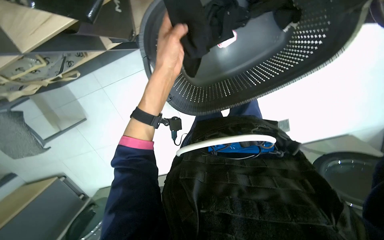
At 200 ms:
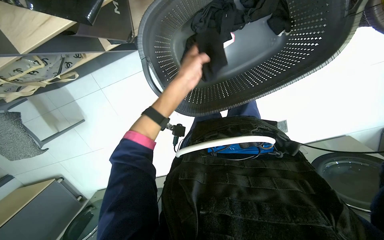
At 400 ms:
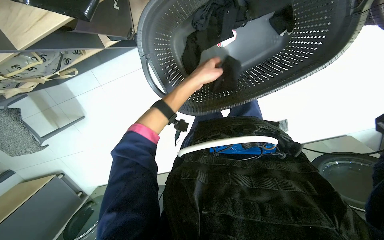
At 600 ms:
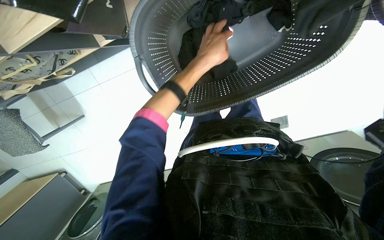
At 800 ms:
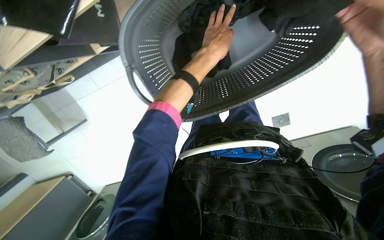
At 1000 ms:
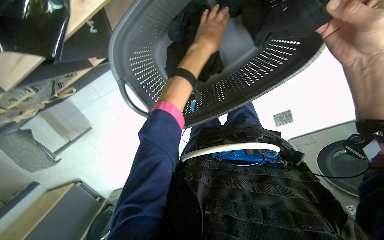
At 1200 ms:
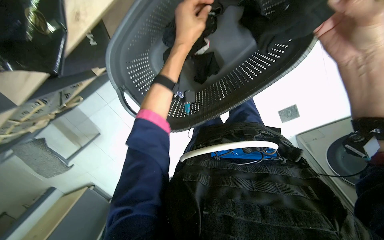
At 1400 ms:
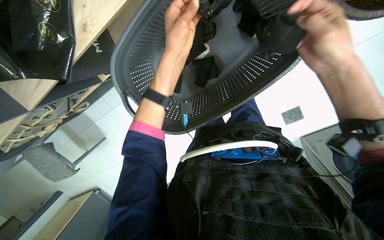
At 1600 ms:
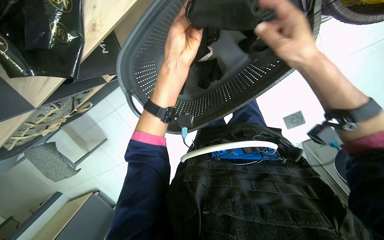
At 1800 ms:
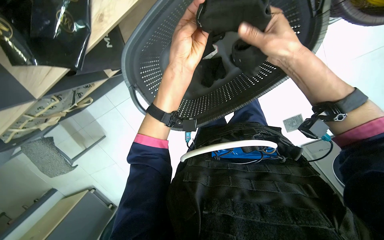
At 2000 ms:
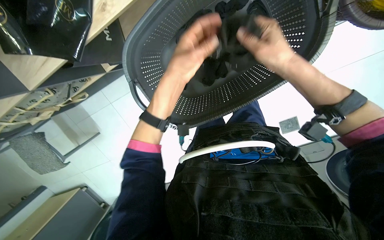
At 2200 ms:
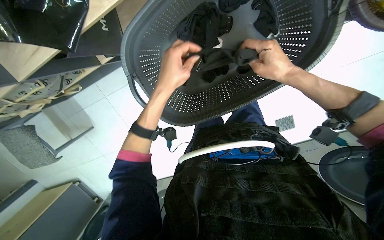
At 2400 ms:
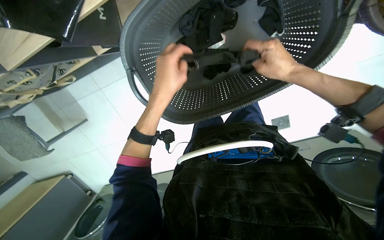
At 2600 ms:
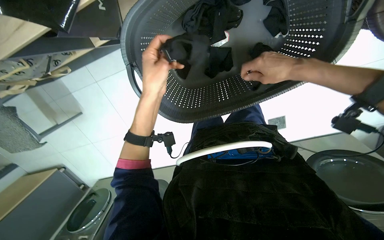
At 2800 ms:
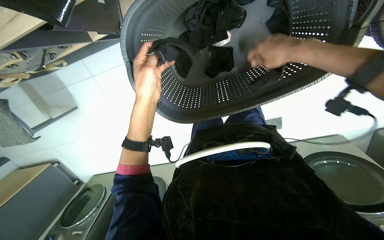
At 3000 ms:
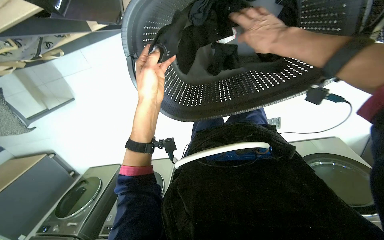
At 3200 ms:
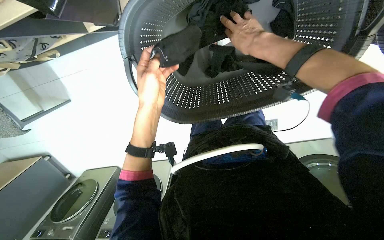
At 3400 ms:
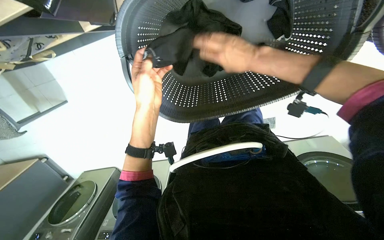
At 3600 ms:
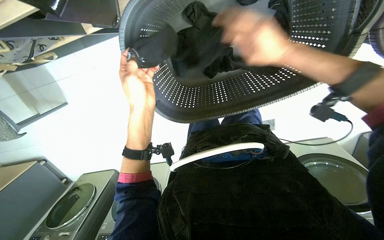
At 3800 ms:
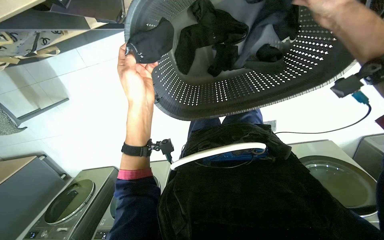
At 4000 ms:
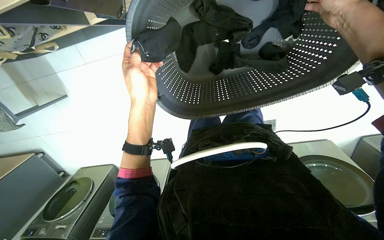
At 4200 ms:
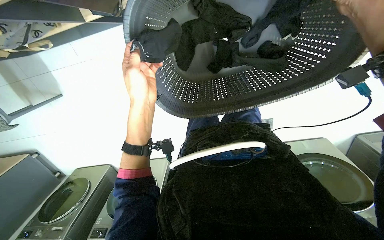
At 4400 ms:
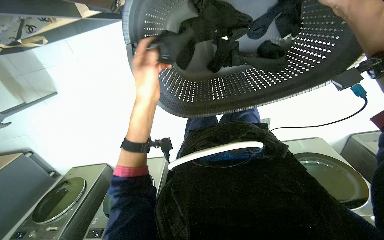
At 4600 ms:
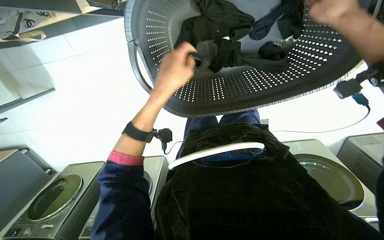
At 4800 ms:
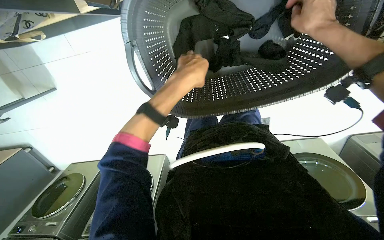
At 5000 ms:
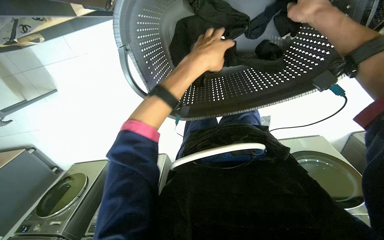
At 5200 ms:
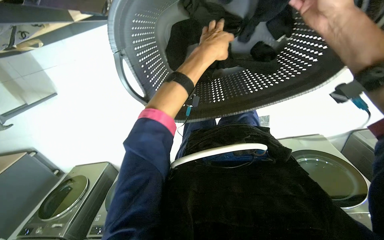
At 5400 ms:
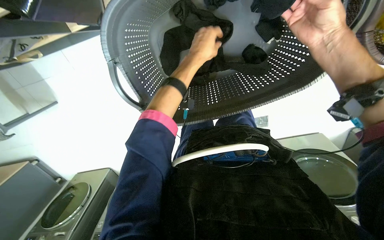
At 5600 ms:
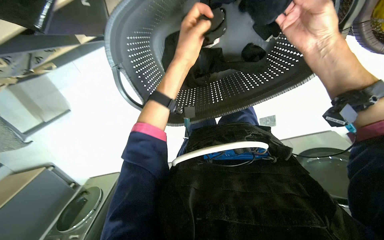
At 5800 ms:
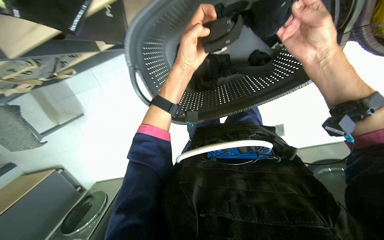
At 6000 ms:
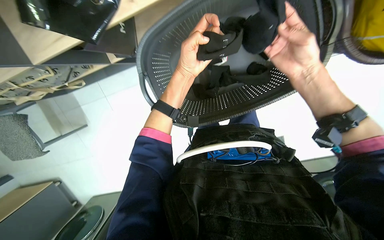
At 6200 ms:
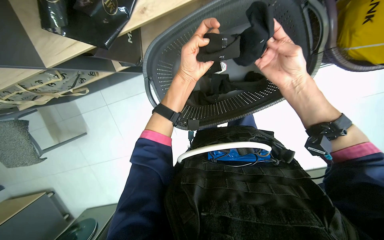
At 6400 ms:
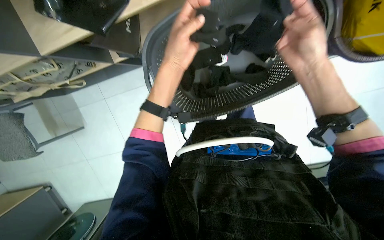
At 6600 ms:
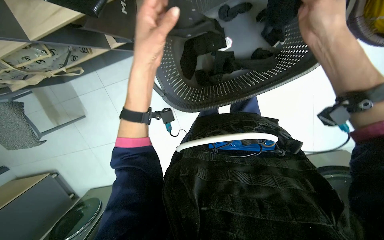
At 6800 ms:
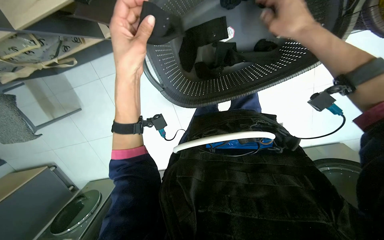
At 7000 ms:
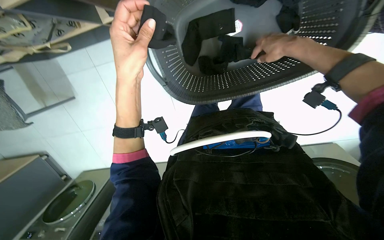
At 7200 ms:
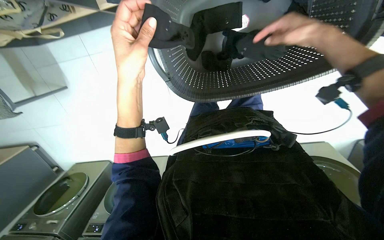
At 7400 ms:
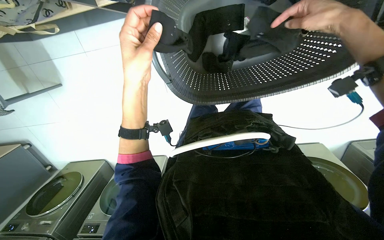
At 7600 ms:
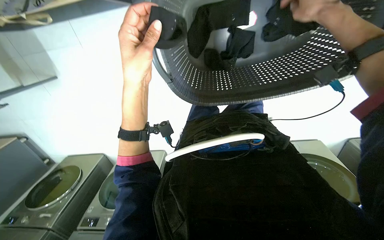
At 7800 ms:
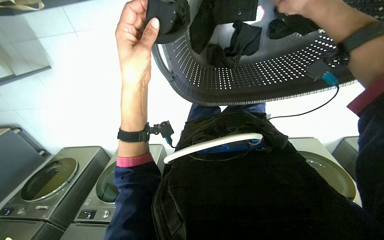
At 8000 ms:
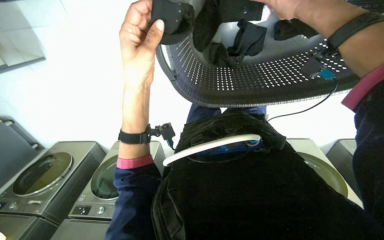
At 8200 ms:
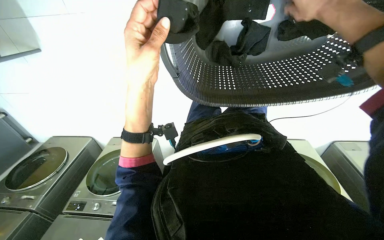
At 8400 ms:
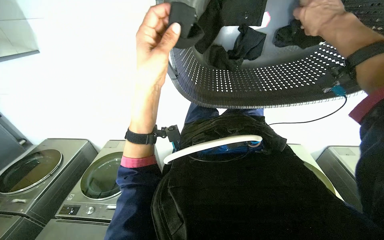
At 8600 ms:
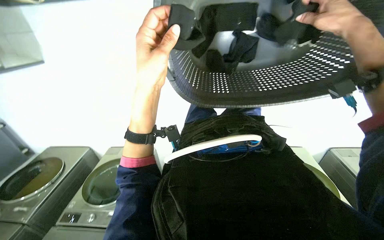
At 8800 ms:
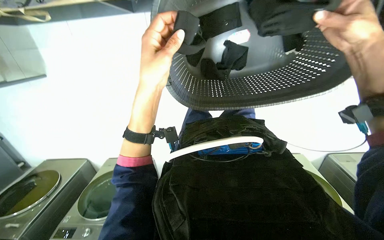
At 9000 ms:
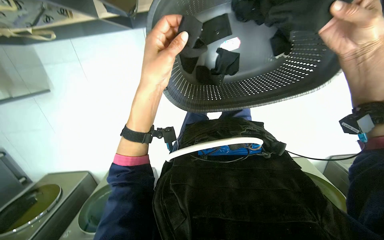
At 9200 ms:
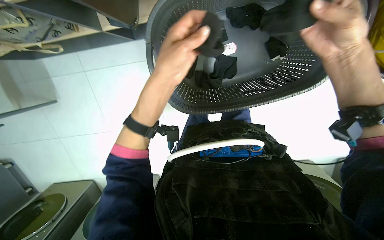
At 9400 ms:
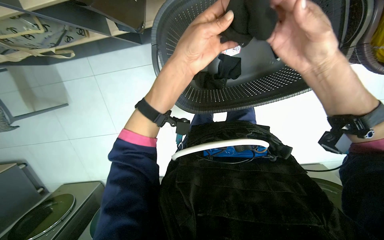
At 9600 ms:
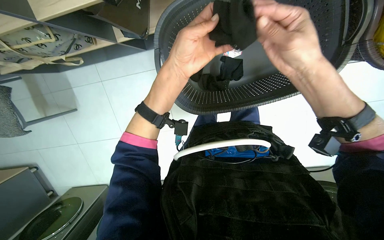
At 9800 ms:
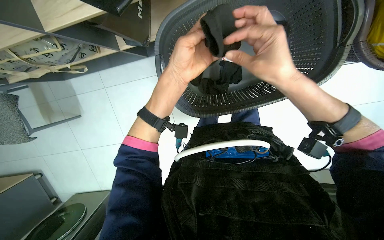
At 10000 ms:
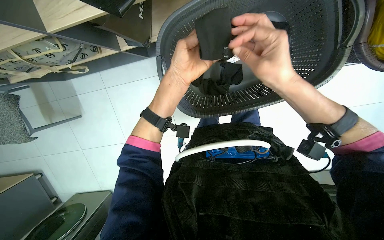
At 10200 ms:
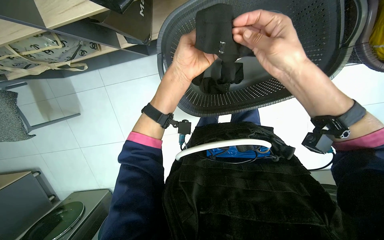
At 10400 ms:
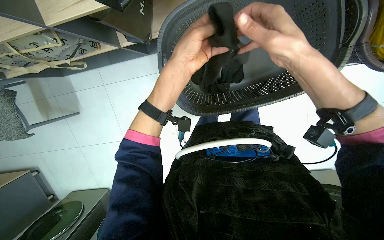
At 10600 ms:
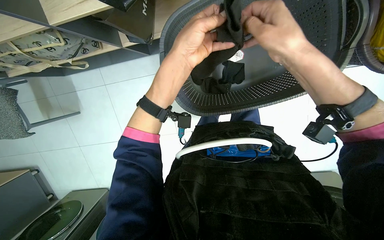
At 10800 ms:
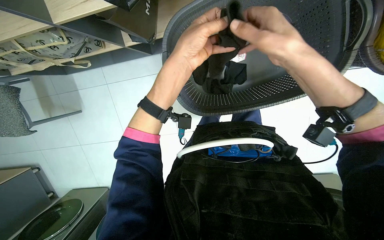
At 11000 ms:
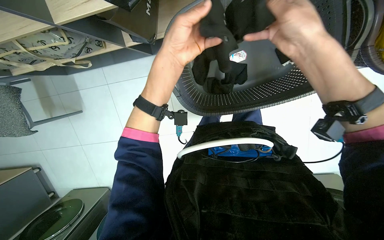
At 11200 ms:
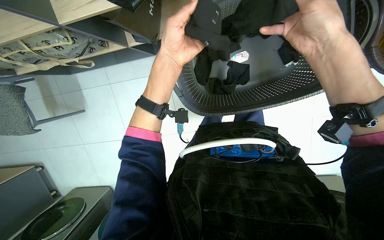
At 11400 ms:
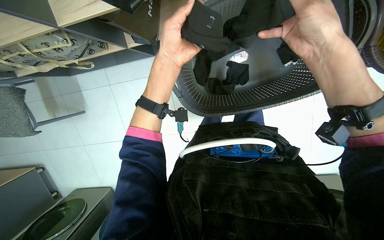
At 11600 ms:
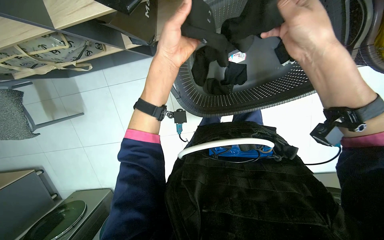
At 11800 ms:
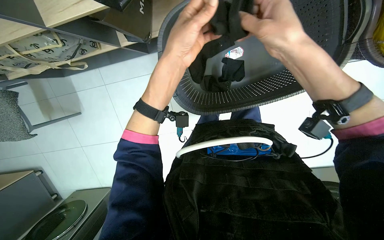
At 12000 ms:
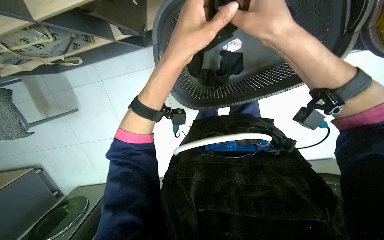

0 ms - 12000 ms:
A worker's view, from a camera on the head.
Job: managing laundry.
The whole recording: Sorting and folding socks. The worker sorts and folds black socks from a laundry basket.
0 ms - 1600 ms: The left hand moves some 10 cm farther from the camera and comes back.
1600 ms - 3000 ms: The left hand travels farther from the camera, to the left and down the picture by some 20 cm. Meanwhile the right hand goes some 10 cm up the picture.
3000 ms - 4400 ms: The right hand heads to the right, covering roughly 10 cm.
4400 ms - 6000 ms: The right hand travels down the picture by approximately 10 cm; the left hand heads to the right, covering roughly 15 cm.
6000 ms - 7600 ms: The camera pitches downward, by some 15 degrees. The left hand heads to the left, covering roughly 15 cm. The right hand heads up the picture, covering about 10 cm.
7600 ms - 9000 ms: The right hand shifts some 10 cm down the picture.
9000 ms - 10400 ms: The right hand goes about 10 cm to the left.
10400 ms - 12000 ms: The hands work in one place, with small movements.

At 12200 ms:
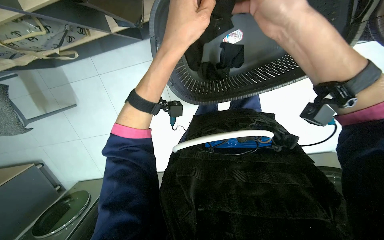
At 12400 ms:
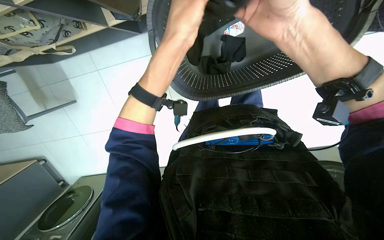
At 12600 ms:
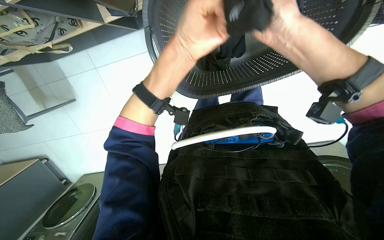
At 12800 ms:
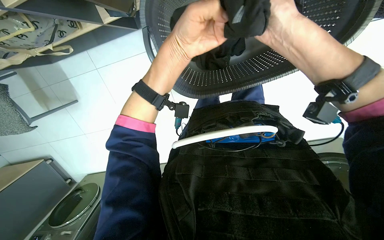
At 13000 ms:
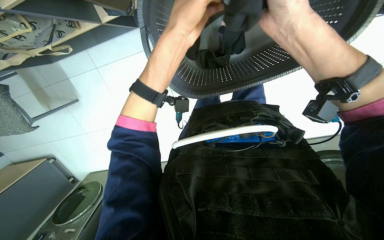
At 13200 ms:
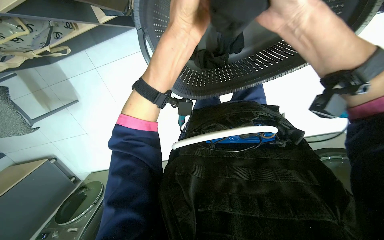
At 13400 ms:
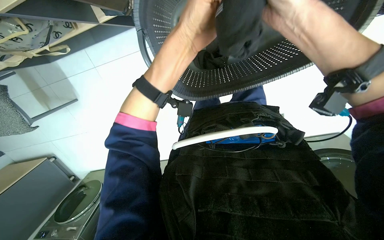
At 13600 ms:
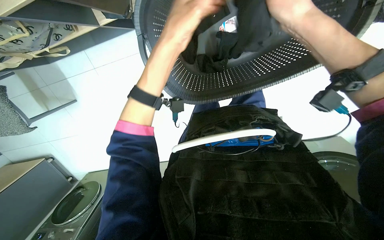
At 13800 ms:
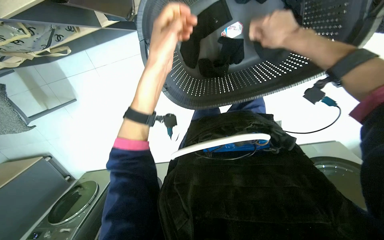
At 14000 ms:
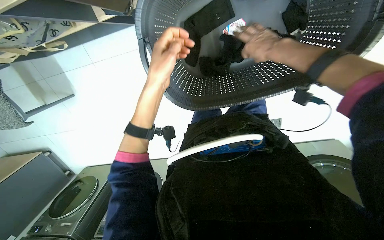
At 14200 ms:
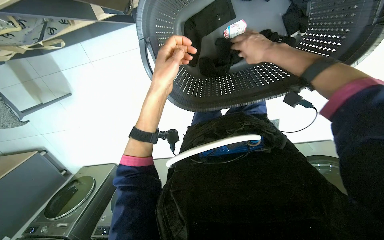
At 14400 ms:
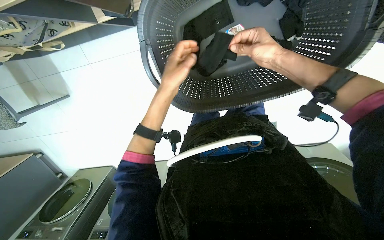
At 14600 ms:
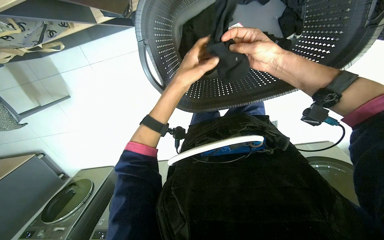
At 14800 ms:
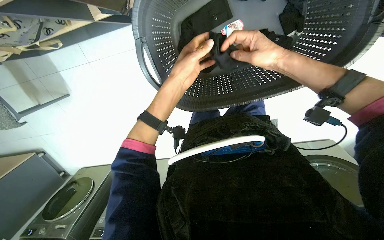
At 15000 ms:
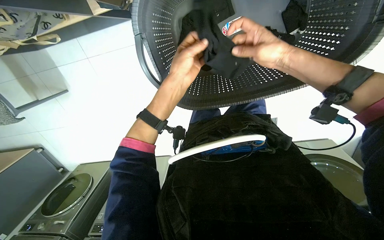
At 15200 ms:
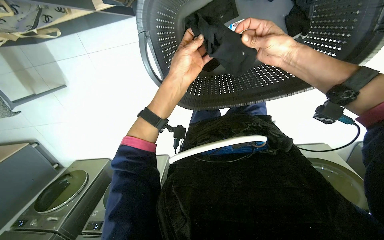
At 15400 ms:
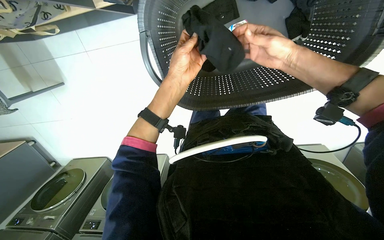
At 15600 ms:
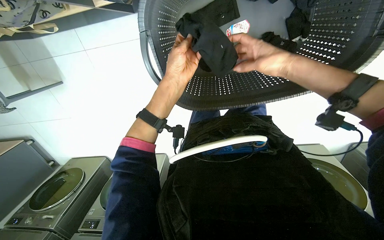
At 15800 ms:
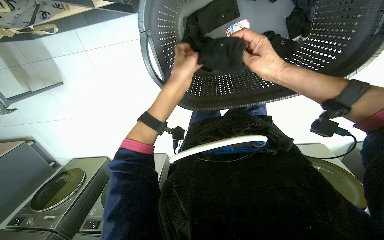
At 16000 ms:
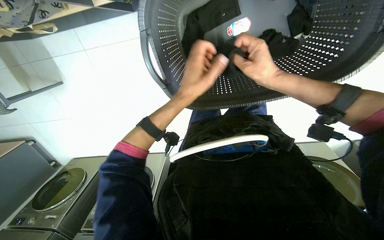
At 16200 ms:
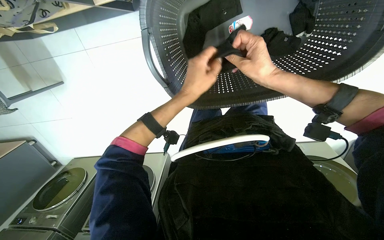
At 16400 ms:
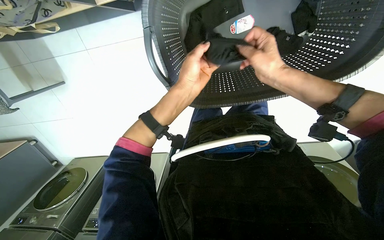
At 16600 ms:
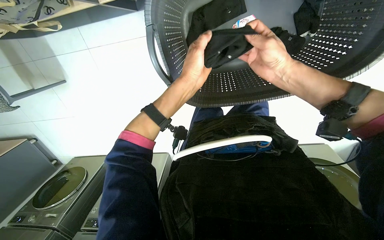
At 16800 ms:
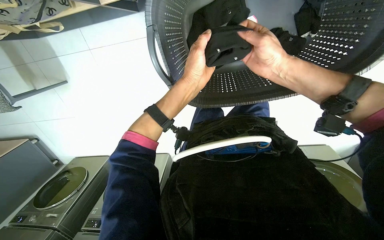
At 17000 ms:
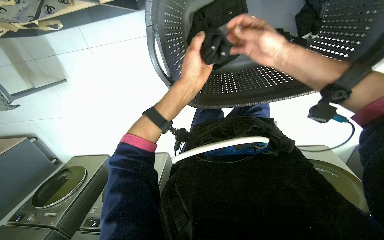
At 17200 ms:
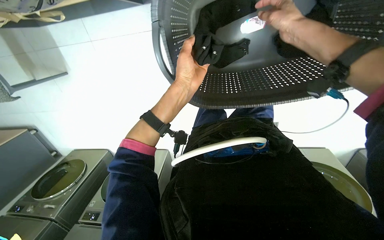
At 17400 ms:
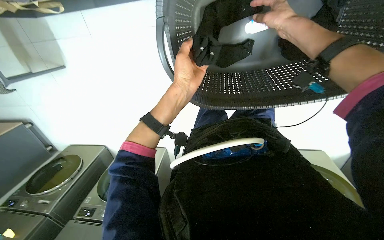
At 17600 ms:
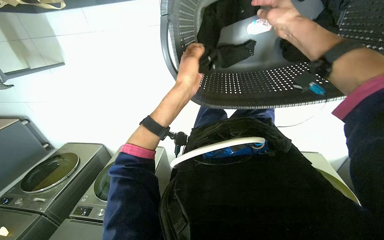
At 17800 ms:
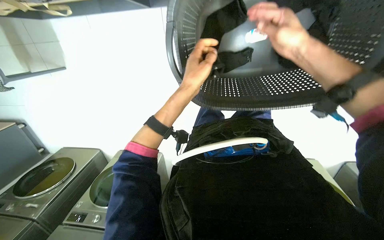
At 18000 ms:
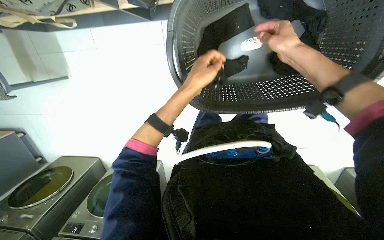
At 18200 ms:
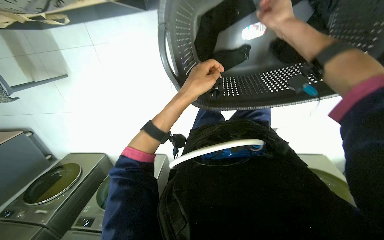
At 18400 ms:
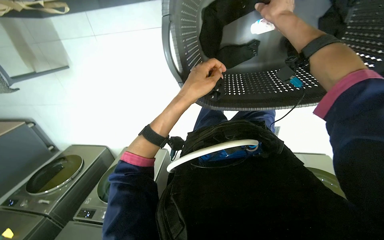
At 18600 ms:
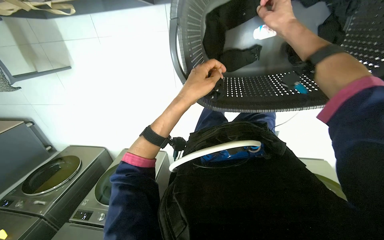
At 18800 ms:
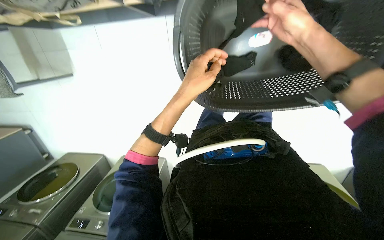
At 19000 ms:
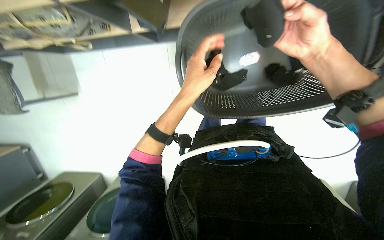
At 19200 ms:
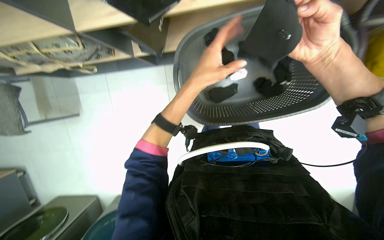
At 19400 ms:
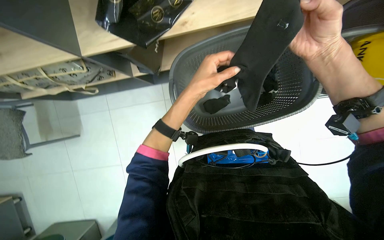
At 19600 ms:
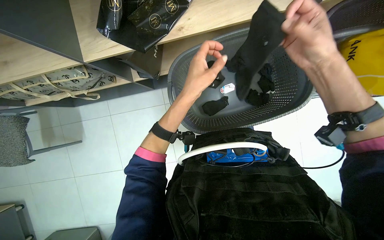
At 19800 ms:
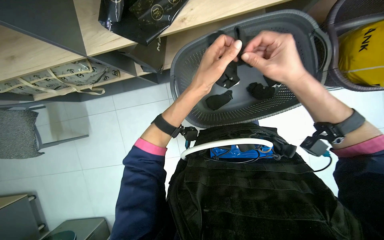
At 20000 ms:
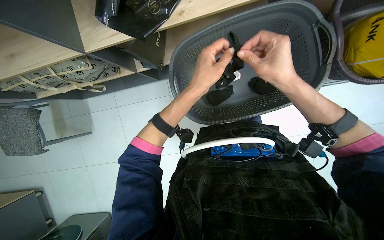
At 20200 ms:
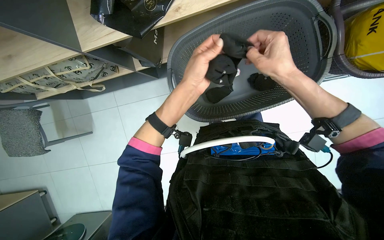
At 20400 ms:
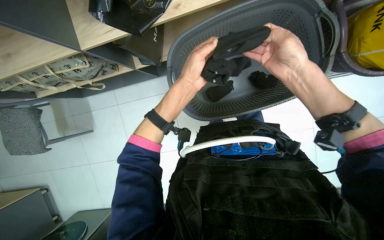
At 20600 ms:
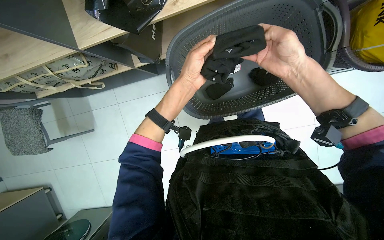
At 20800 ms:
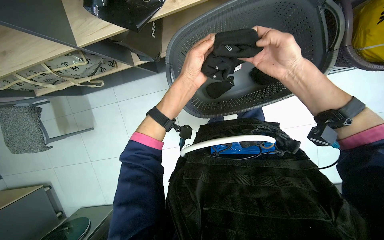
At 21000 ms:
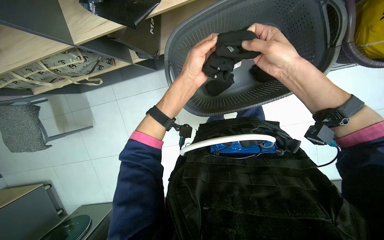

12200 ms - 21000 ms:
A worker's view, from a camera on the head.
Job: managing laundry.
The whole recording: Sorting and folding socks. The worker sorts and folds black socks from a laundry basket.
13600 ms - 15200 ms: The hands both shift farther from the camera by roughly 10 cm.
15200 ms - 16600 ms: The hands stay close to where they were, moving slightly.
16600 ms - 18000 ms: The right hand heads up the picture, covering approximately 10 cm.
18000 ms - 19600 ms: The view tips upward by some 25 degrees.
